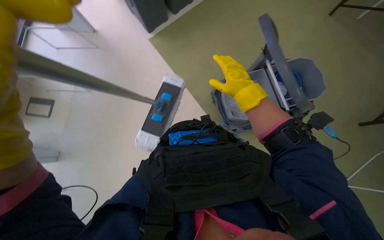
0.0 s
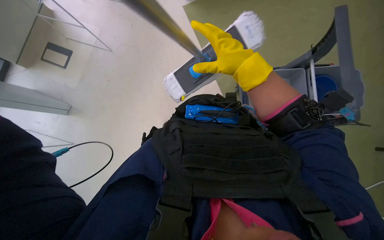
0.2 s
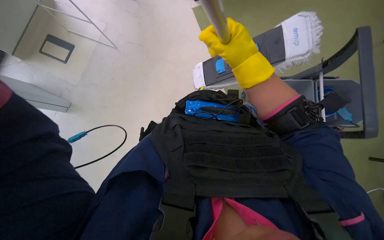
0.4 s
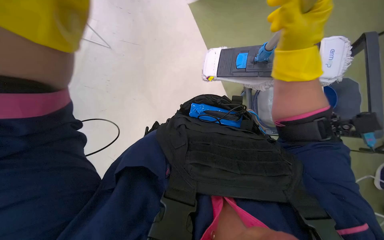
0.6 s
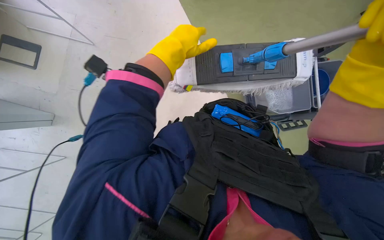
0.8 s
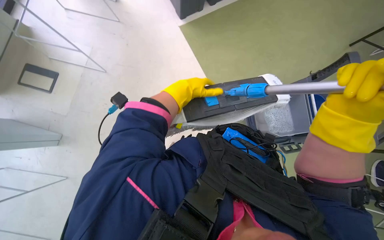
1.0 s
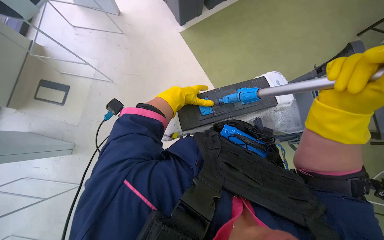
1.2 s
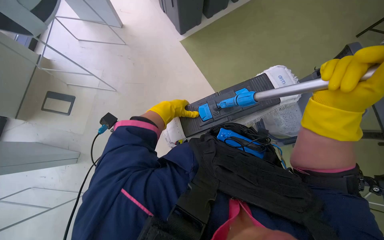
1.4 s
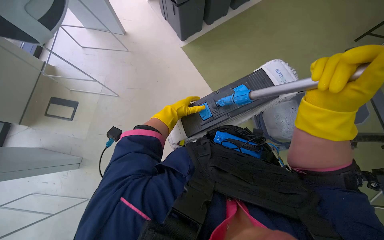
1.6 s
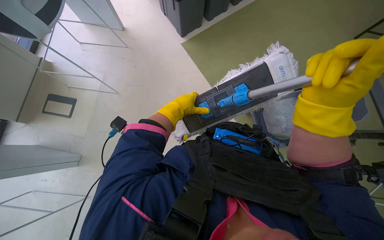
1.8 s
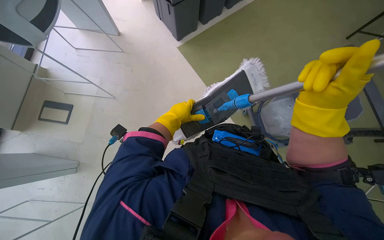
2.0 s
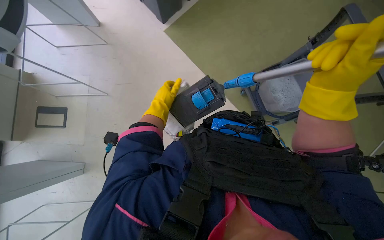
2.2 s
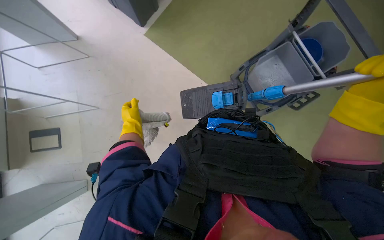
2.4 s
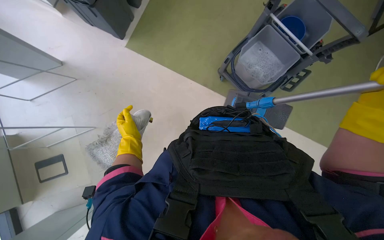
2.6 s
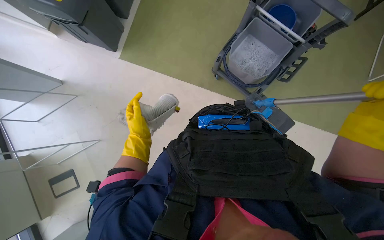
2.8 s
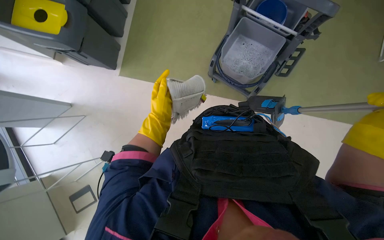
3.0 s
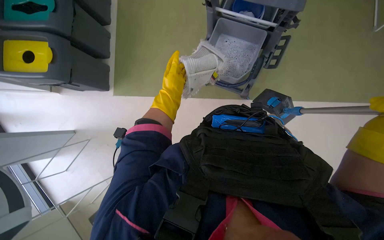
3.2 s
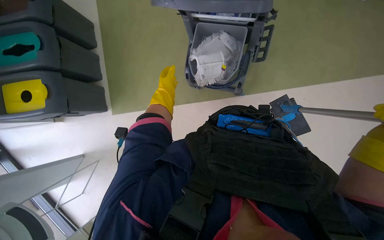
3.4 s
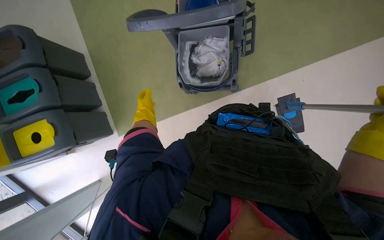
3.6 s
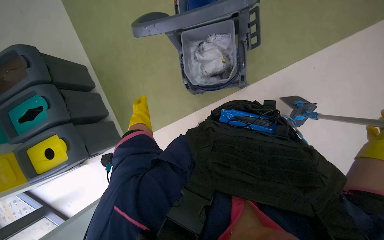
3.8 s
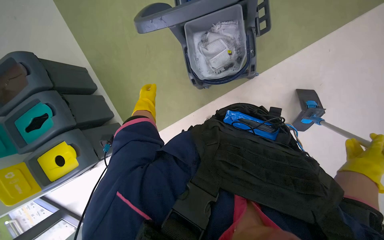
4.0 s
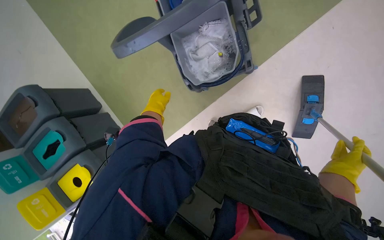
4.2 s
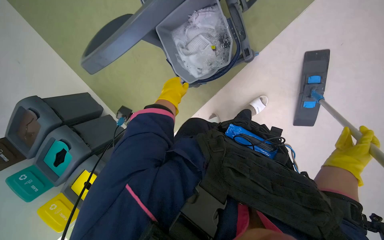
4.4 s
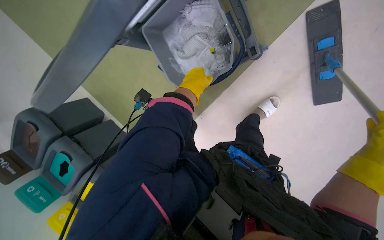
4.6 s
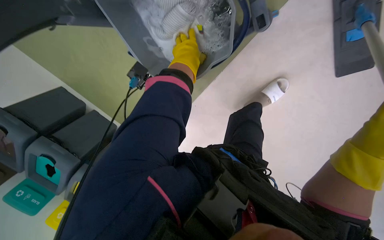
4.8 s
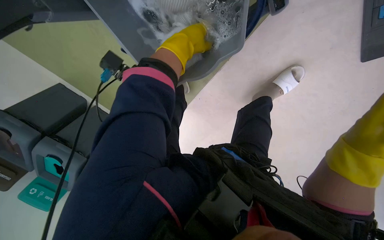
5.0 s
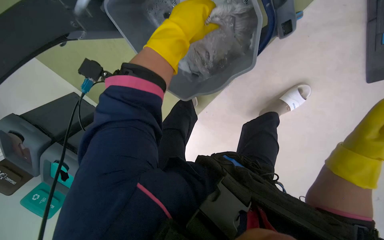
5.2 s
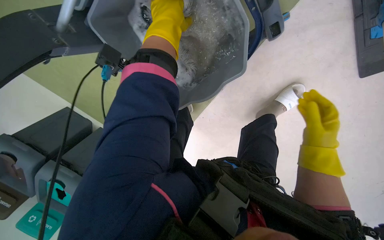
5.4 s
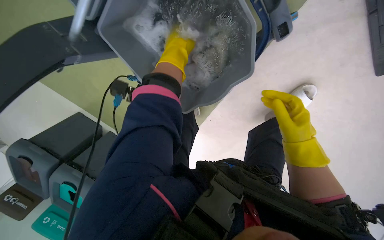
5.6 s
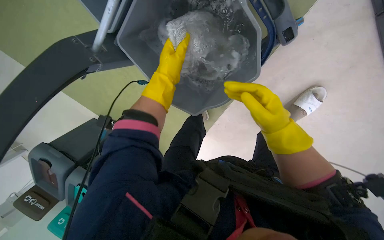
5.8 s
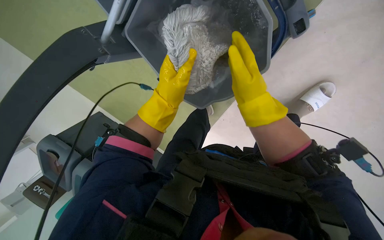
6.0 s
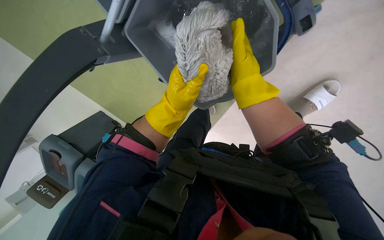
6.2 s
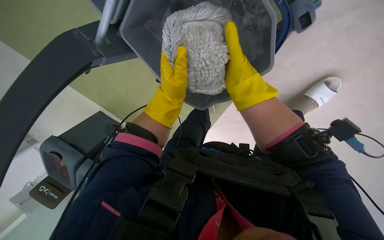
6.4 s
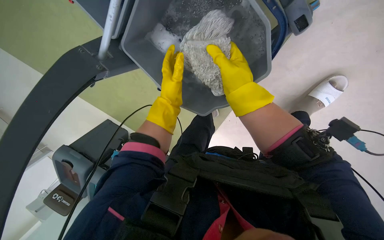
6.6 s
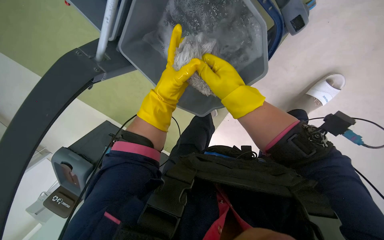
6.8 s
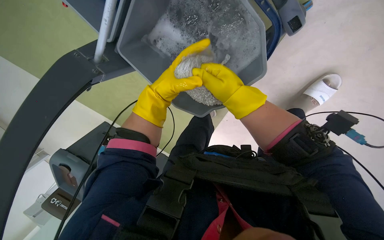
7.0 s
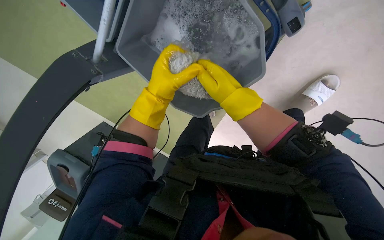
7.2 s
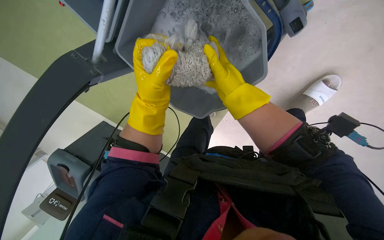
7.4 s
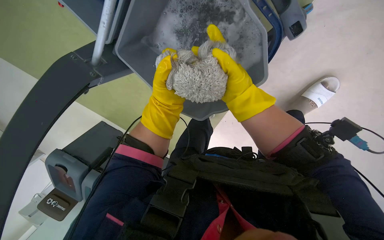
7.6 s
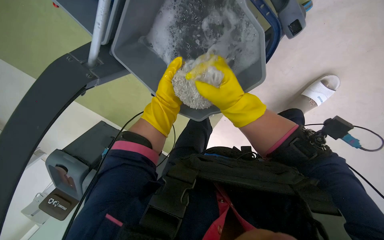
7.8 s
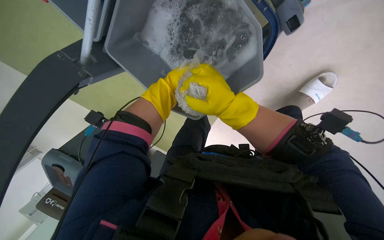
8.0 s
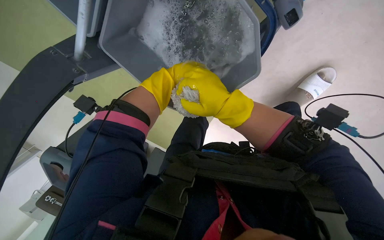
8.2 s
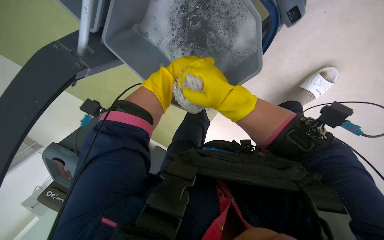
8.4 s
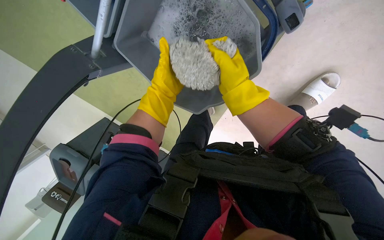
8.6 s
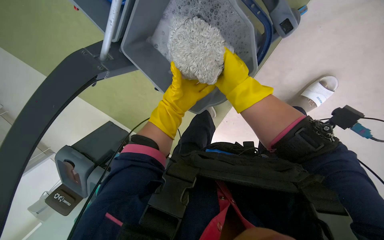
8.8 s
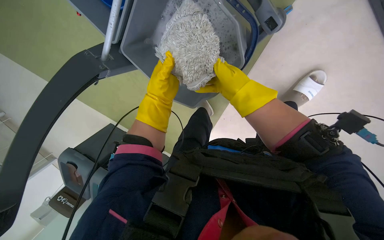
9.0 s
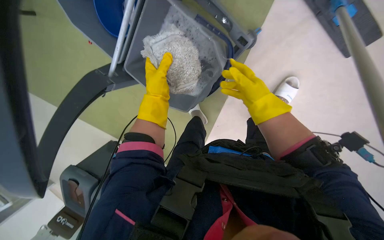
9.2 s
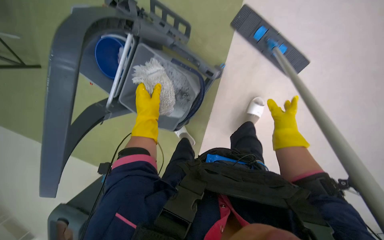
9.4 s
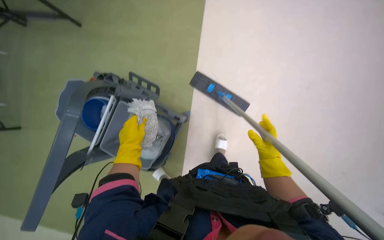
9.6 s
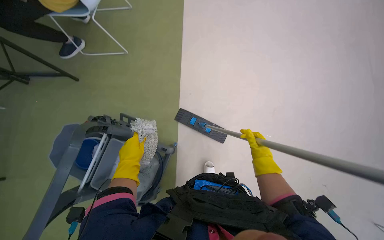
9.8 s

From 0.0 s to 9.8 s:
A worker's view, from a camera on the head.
Job: preparing cleaning supplies.
The whole recording: Cleaning mop head. The worker detaches and cleans the mop head in a bucket.
From 1.4 s to 2.8 s: The scene rotates counterclockwise by approximately 35 degrees.
From 2.8 s to 4.2 s: The camera is aimed about 15 degrees further to the left. The scene rotates counterclockwise by about 60 degrees.
From 4.2 s to 5.6 s: The camera travels some 50 cm. The view tilts approximately 15 degrees downward.
From 5.6 s to 7.0 s: The left hand travels down the picture by some 10 cm. Meanwhile the right hand goes some 25 cm to the left and up the picture.
From 8.4 s to 9.8 s: The wearer moves roughly 60 cm. The head turns to the right by some 25 degrees. The view tips upward by approximately 60 degrees.

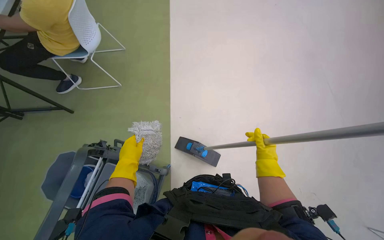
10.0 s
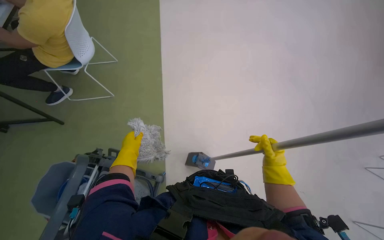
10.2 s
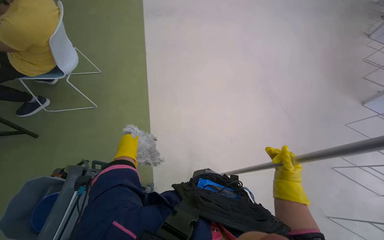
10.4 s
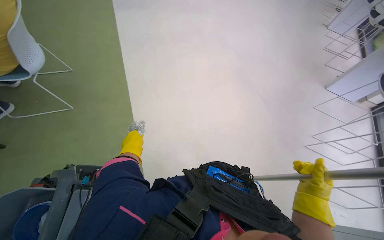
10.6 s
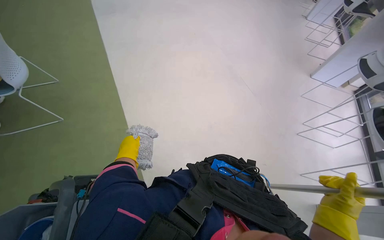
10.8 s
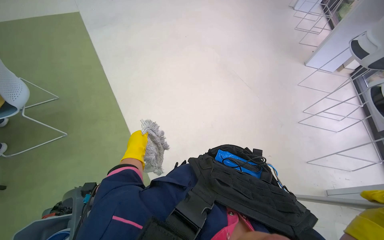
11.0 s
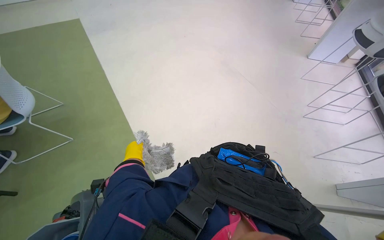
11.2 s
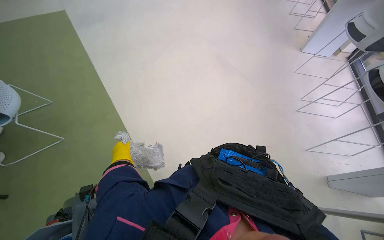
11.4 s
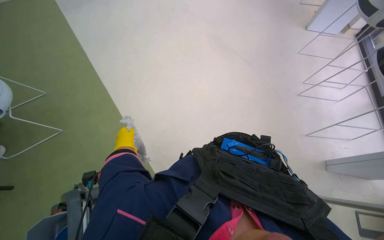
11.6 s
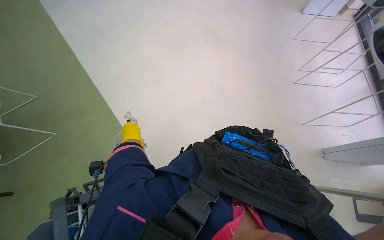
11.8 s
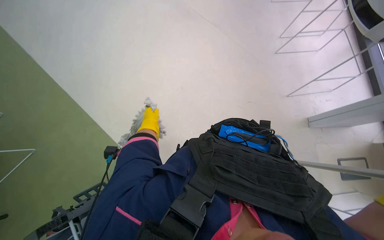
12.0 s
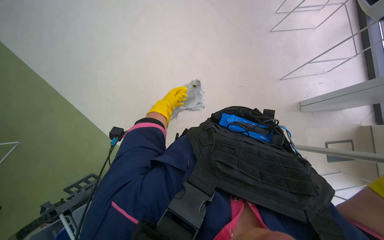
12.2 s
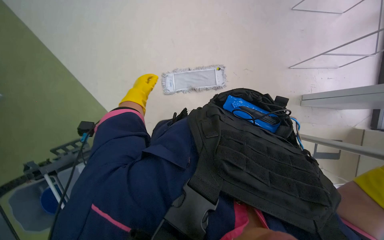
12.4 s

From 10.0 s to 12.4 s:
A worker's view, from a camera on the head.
Job: preparing cleaning supplies.
The whole recording: Cleaning mop head. The worker detaches and cleans the mop head in a bucket.
From 11.2 s to 12.4 s: The camera pitches downward, by about 30 degrees.

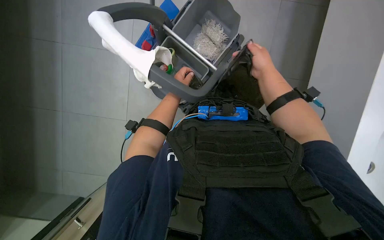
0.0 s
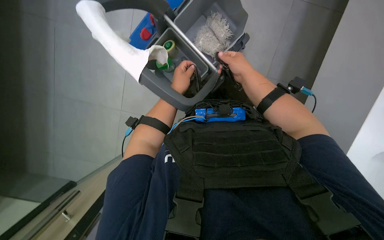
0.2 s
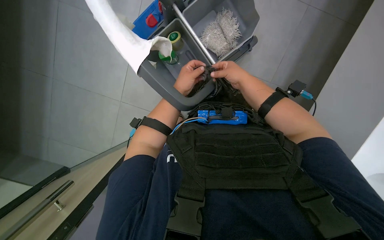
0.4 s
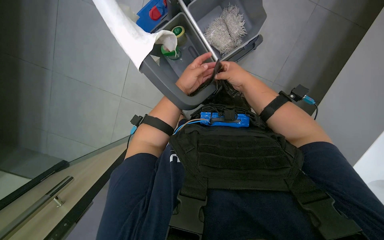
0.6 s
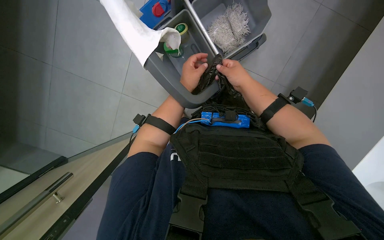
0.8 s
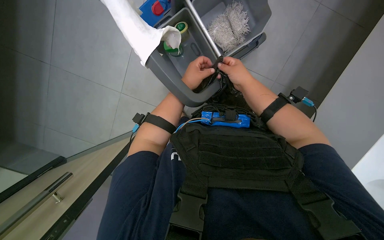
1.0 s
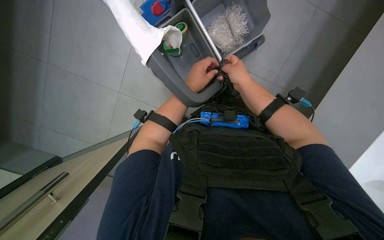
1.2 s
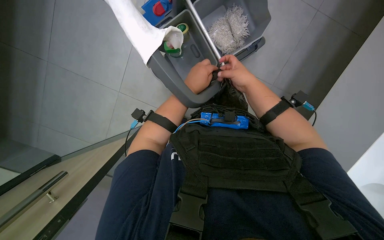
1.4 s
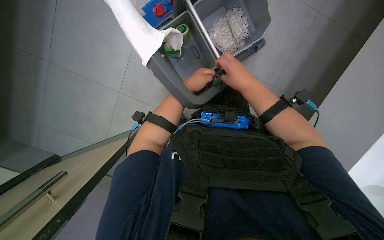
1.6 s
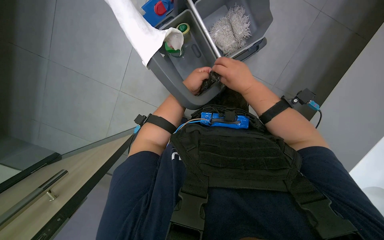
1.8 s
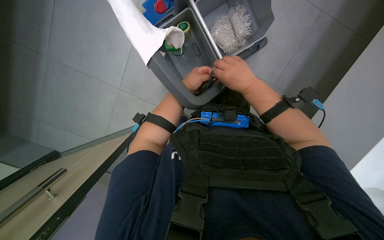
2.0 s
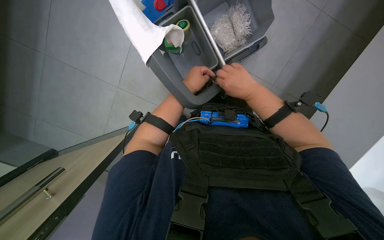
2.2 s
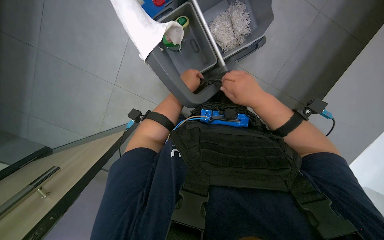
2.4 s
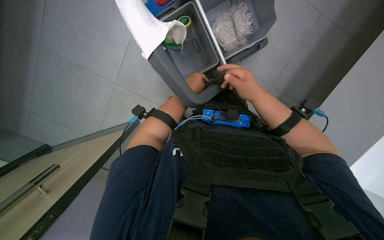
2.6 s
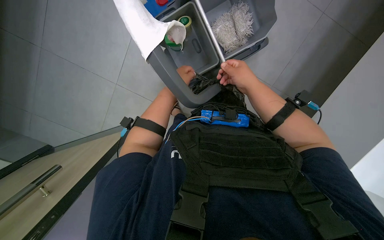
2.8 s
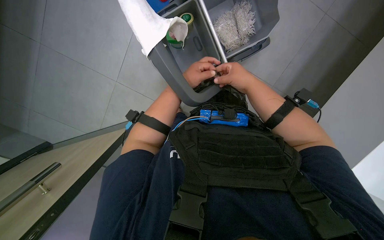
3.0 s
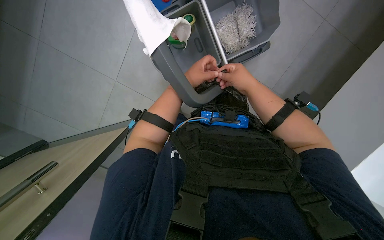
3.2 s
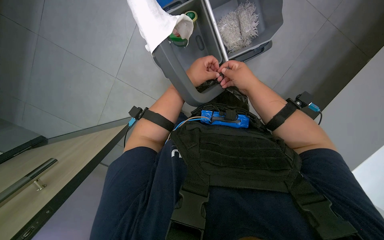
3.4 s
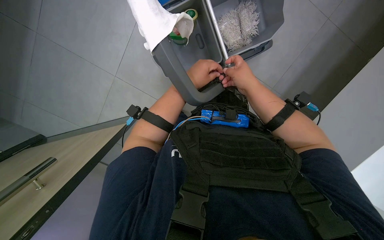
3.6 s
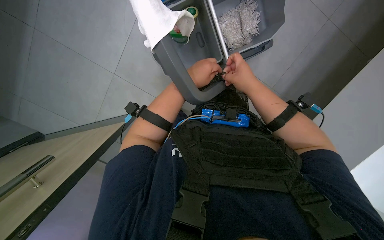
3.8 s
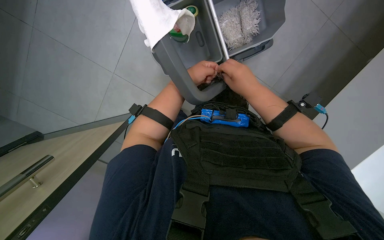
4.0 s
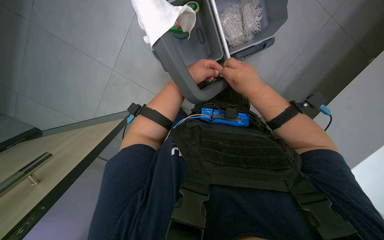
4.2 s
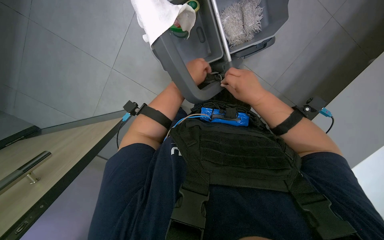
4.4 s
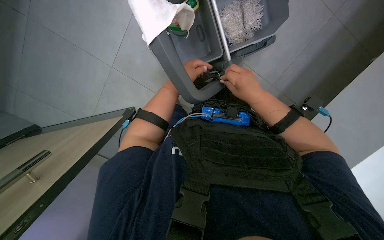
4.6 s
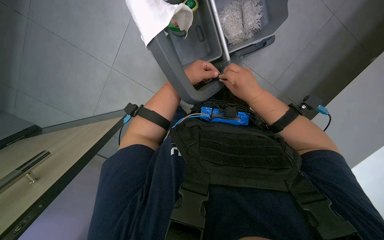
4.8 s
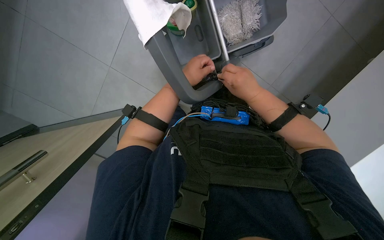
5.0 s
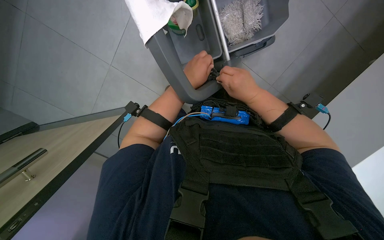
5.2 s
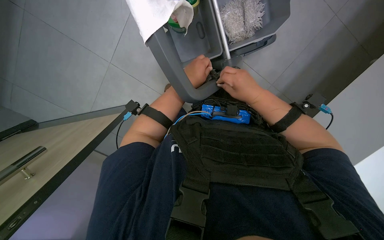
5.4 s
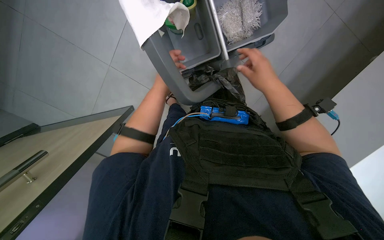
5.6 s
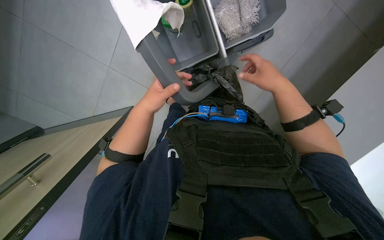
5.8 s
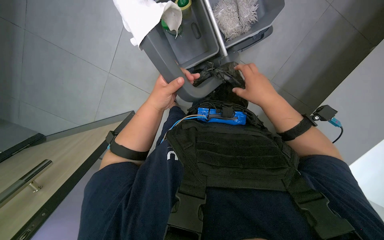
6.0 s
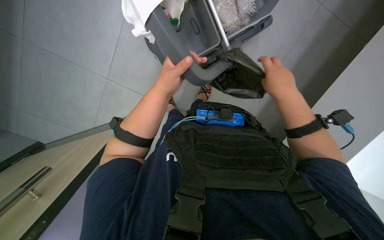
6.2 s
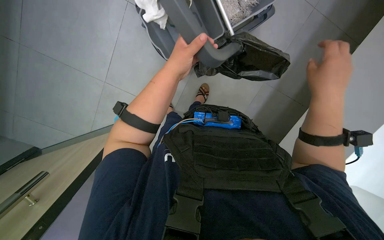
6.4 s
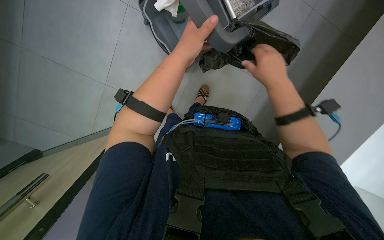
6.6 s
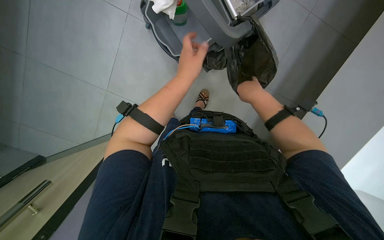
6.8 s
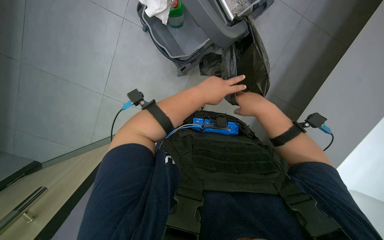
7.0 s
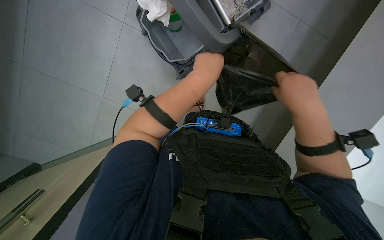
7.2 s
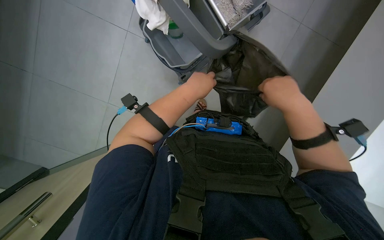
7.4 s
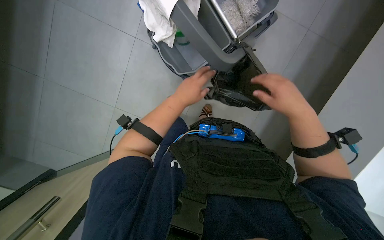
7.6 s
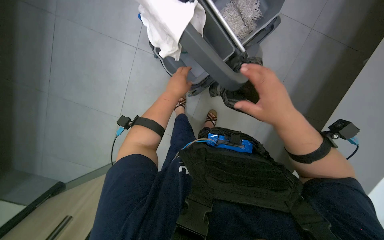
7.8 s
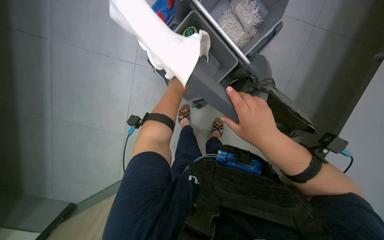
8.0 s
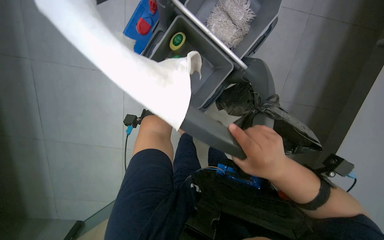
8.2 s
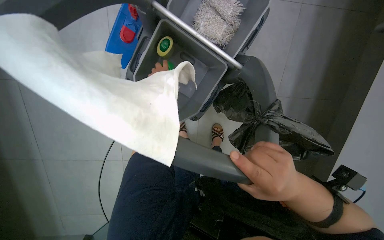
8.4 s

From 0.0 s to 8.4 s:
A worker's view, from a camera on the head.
Job: preparing cleaning supplies.
The whole recording: Preparing cleaning supplies and solutions. The worker organizes items on the cleaning cart, handles various bottles, sprays a cloth, and places a bucket in the sink.
From 1.4 s to 2.8 s: The left hand heads farther from the camera, covering about 10 cm.
From 4.2 s to 5.6 s: The hands are busy where they are.
From 5.6 s to 7.0 s: The left hand moves nearer to the camera and to the right, some 20 cm.
From 7.0 s to 8.4 s: The view tilts approximately 15 degrees upward. The right hand shifts some 15 cm nearer to the camera and down the picture.
